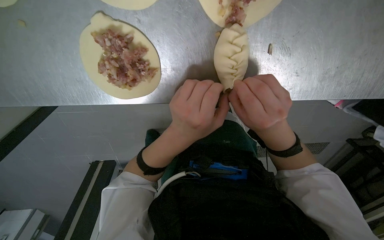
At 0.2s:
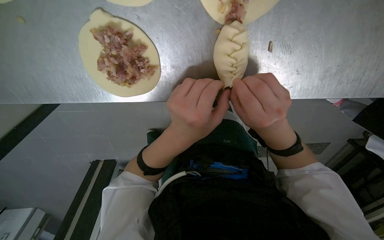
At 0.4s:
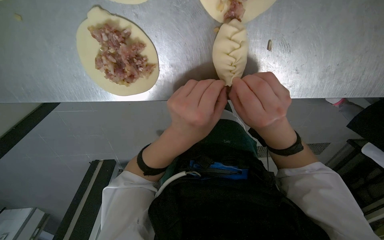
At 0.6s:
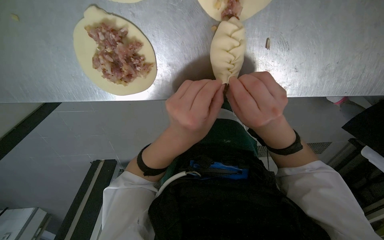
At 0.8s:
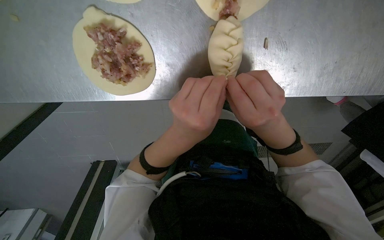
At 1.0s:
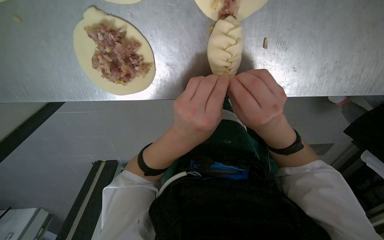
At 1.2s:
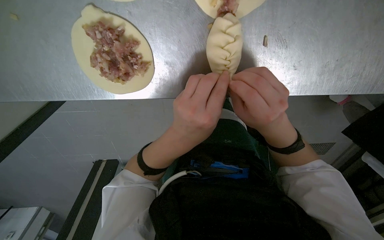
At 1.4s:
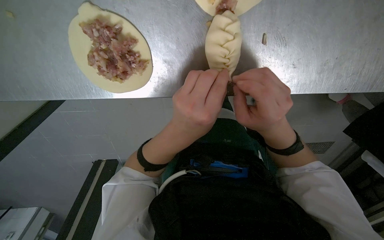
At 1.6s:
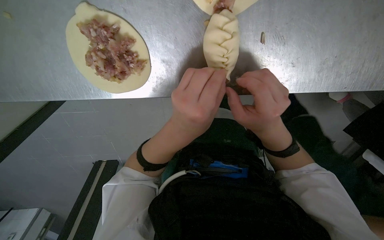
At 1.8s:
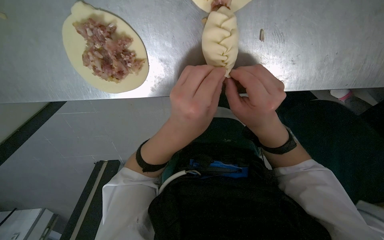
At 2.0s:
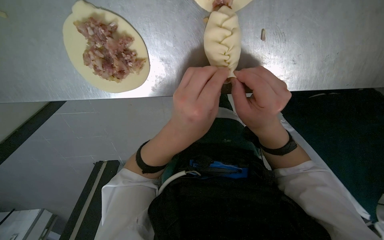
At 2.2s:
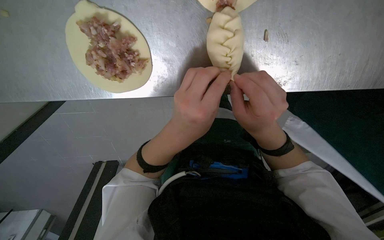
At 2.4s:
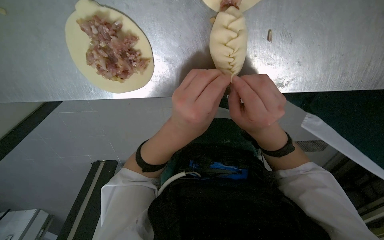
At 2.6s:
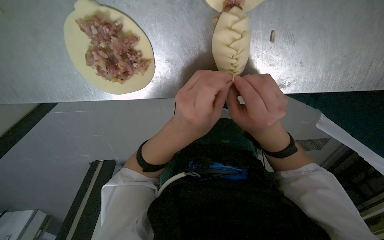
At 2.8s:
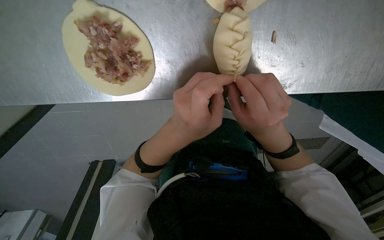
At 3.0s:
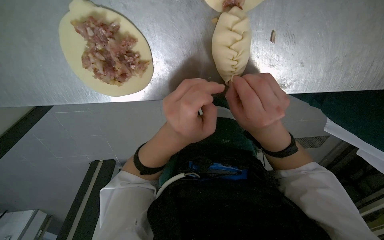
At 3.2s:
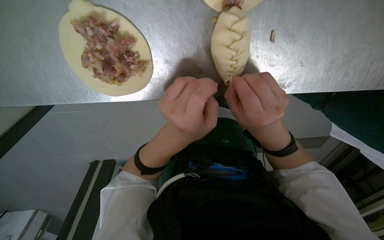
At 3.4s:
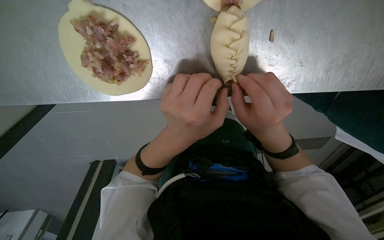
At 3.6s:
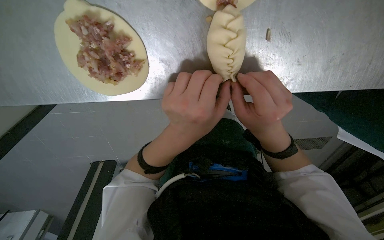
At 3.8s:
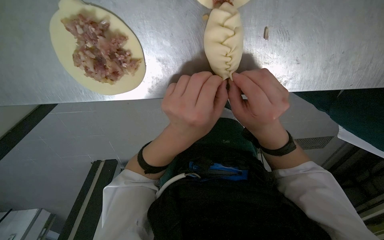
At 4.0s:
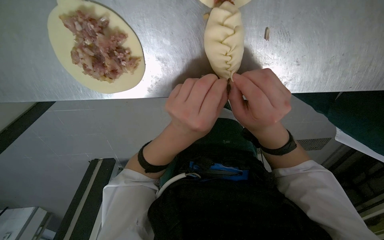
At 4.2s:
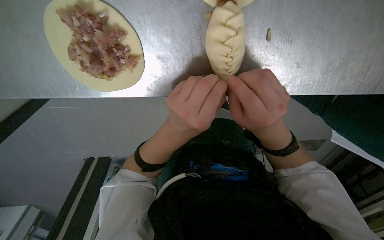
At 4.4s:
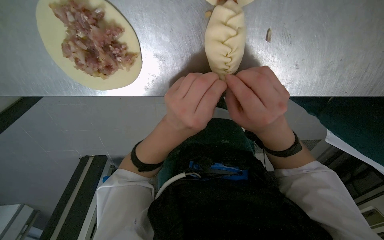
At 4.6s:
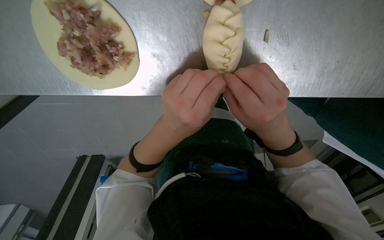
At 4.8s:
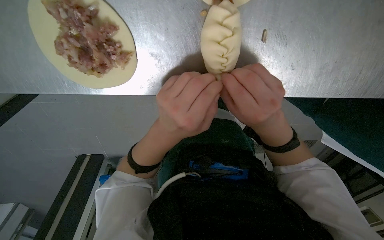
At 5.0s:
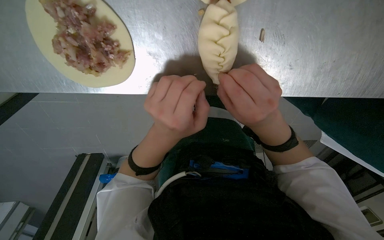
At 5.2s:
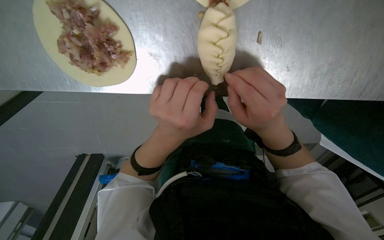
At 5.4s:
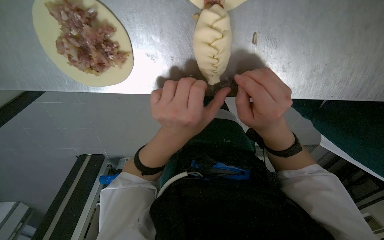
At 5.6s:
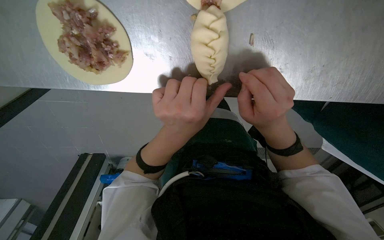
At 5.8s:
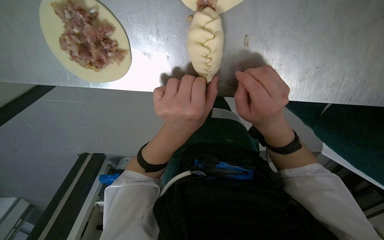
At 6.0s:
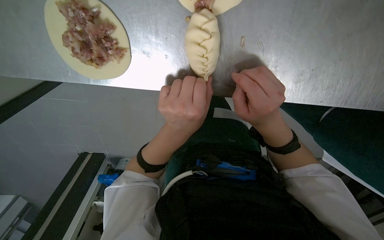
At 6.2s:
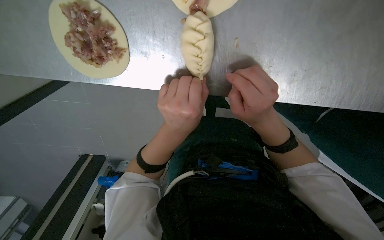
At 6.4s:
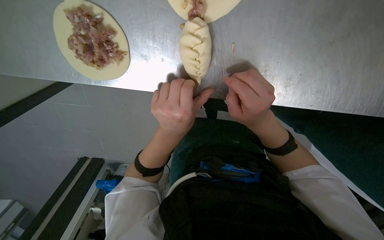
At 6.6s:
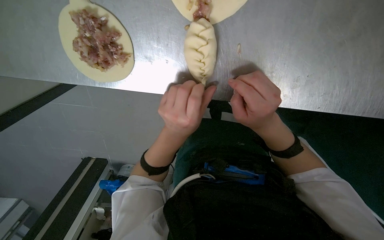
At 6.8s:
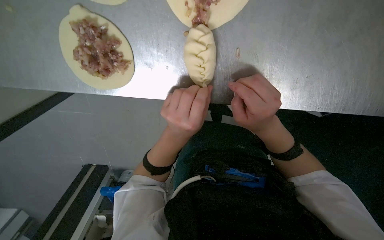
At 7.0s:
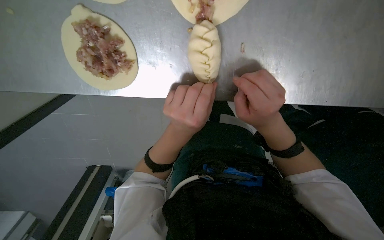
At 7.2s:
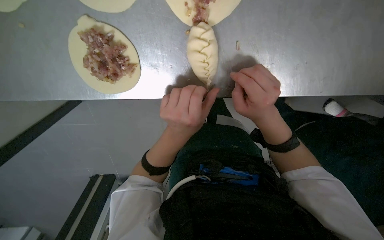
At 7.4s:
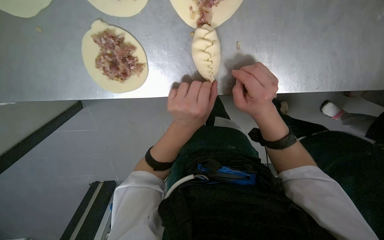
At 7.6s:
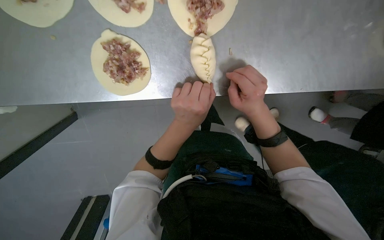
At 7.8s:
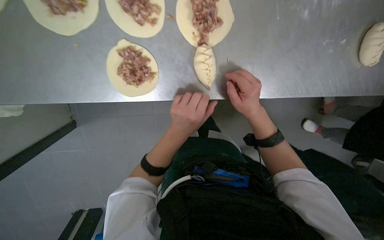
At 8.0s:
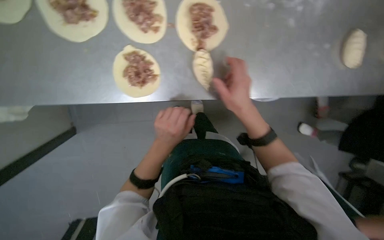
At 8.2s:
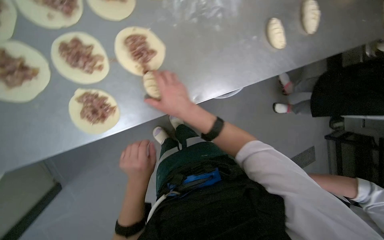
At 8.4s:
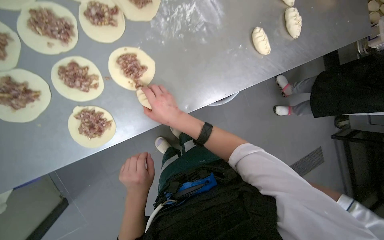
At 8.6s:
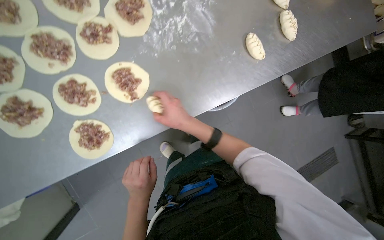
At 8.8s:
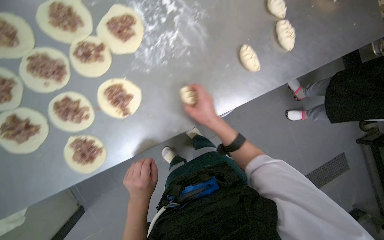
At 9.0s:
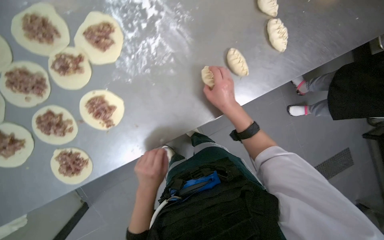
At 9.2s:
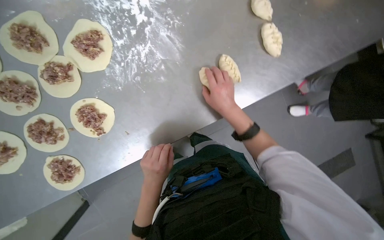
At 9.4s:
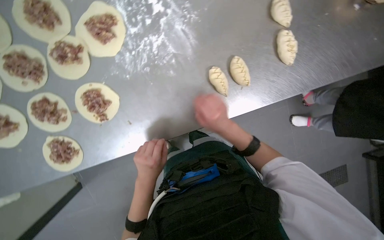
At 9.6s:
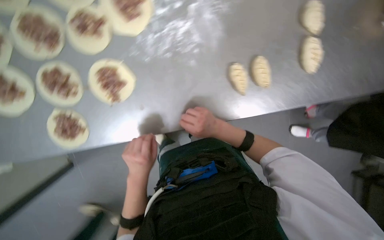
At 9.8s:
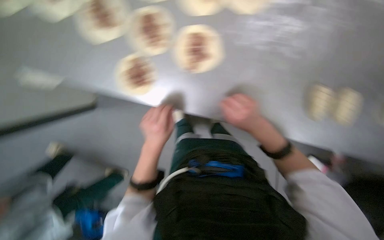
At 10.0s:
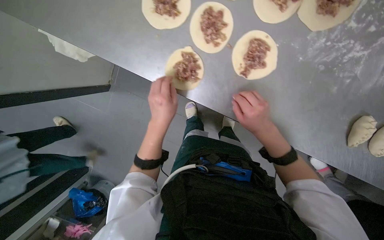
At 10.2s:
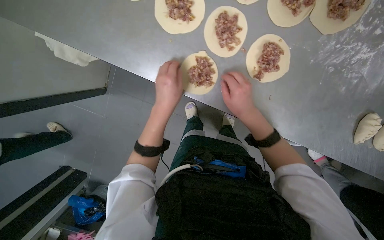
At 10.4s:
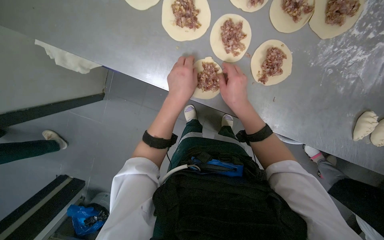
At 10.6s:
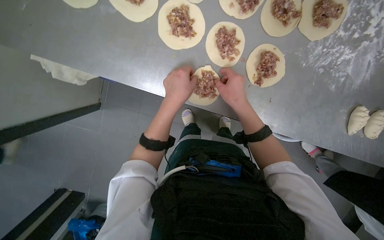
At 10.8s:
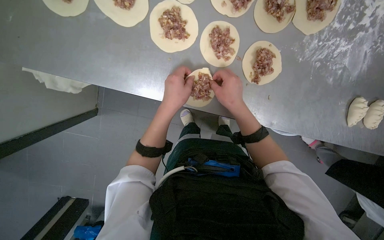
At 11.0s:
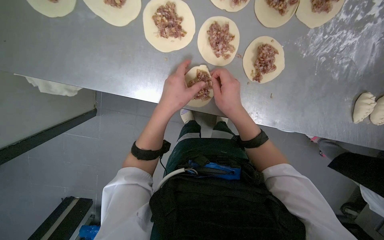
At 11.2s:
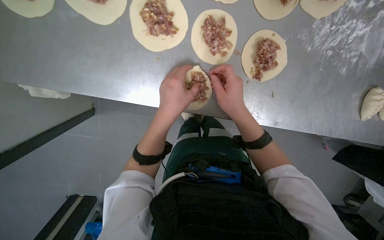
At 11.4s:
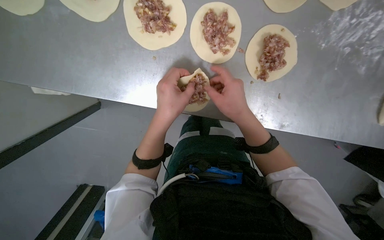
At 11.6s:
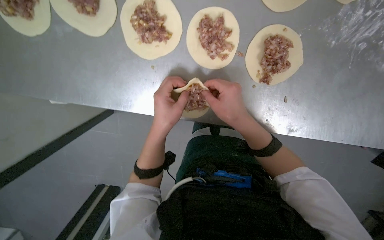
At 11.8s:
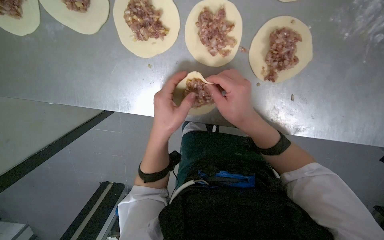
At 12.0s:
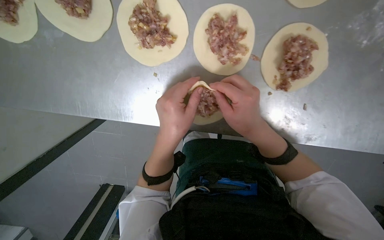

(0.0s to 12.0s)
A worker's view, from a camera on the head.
Job: preparing food.
The whole recording: Sealing meat-filled dumplings. The worker continues sealing meat-filled dough circles, pinching the edges to form a braided pattern.
0.0s - 6.0s: The hands work in one place, with small movements.
6.0s - 7.6s: The view tilts some 10 degrees upward.
7.6s - 9.0s: The view tilts roughly 15 degrees upward. Everything in view rotates some 25 degrees counterclockwise.
9.0s - 10.4s: The view tips downward by roughly 15 degrees. Everything in view rotates roughly 40 degrees clockwise. The left hand moves up the picture, about 15 cm.

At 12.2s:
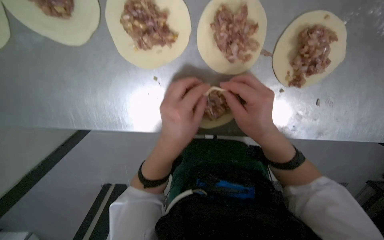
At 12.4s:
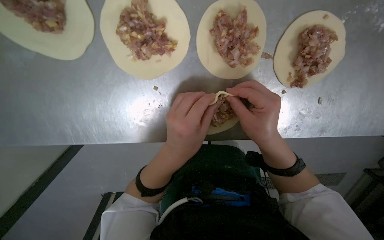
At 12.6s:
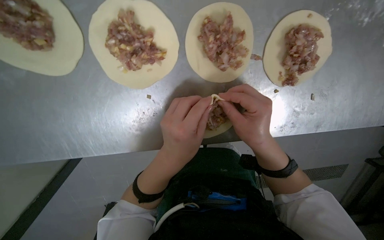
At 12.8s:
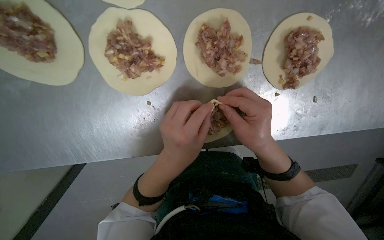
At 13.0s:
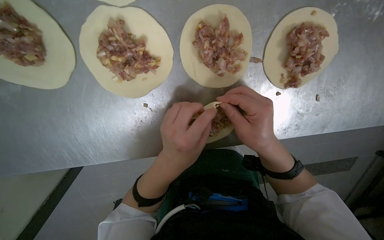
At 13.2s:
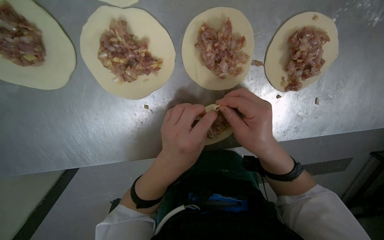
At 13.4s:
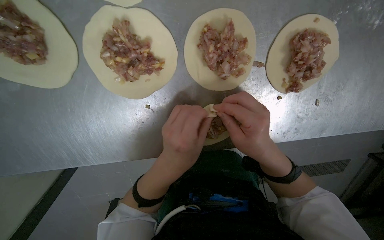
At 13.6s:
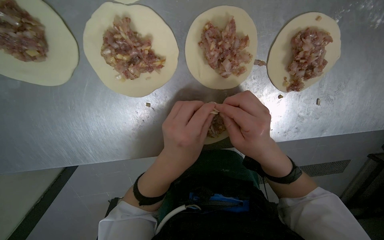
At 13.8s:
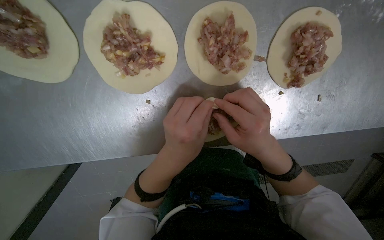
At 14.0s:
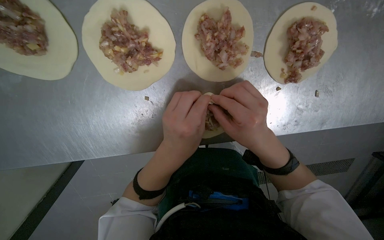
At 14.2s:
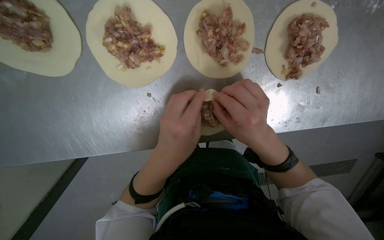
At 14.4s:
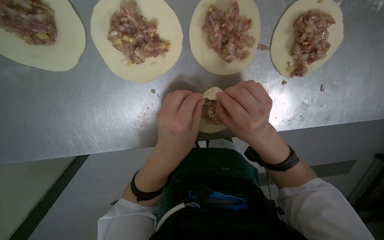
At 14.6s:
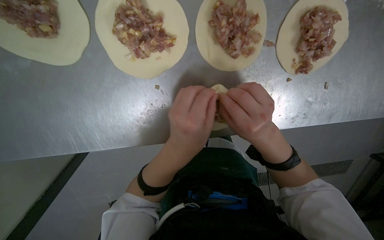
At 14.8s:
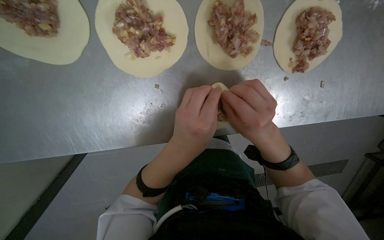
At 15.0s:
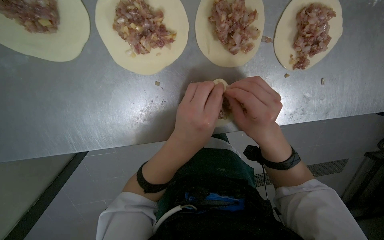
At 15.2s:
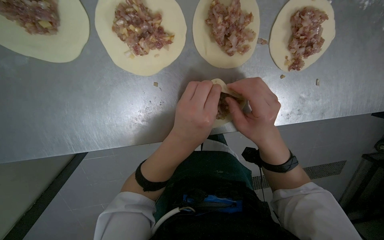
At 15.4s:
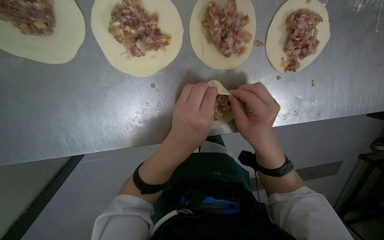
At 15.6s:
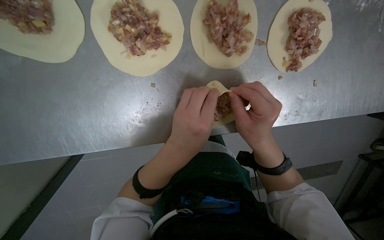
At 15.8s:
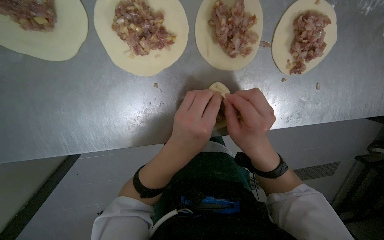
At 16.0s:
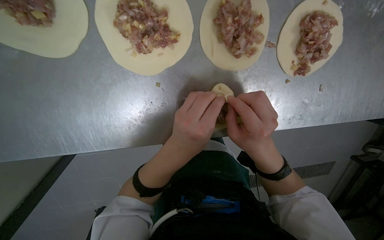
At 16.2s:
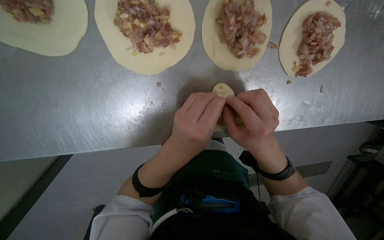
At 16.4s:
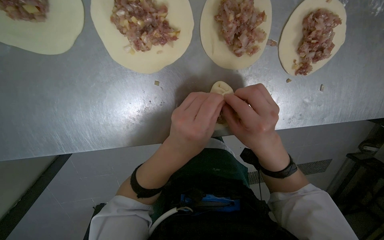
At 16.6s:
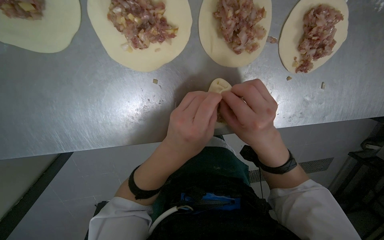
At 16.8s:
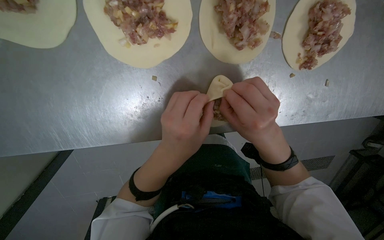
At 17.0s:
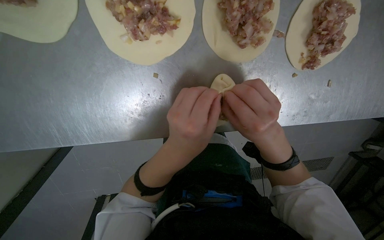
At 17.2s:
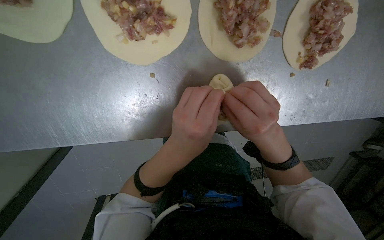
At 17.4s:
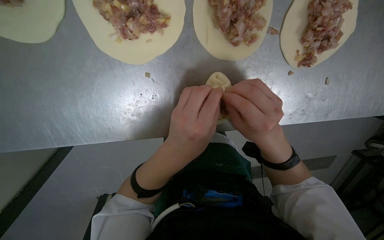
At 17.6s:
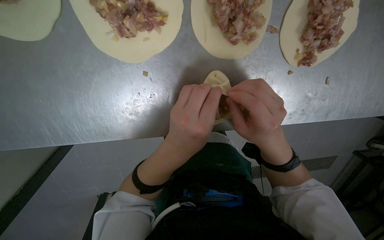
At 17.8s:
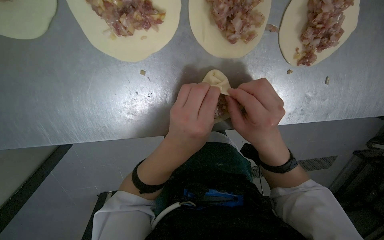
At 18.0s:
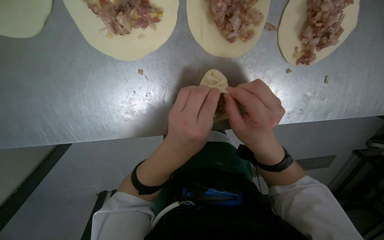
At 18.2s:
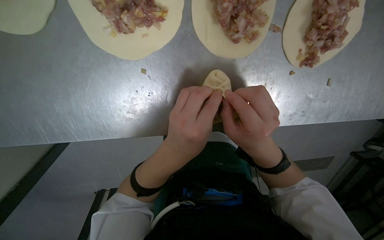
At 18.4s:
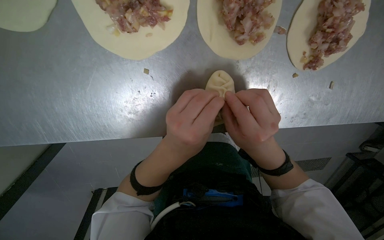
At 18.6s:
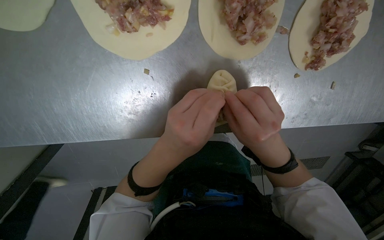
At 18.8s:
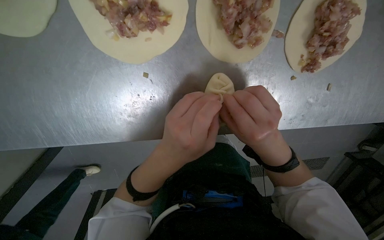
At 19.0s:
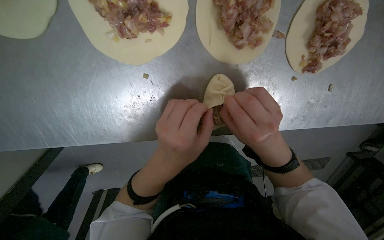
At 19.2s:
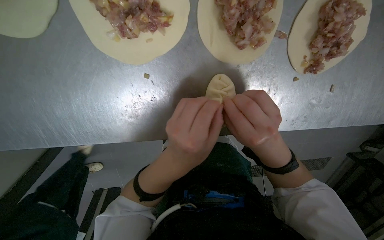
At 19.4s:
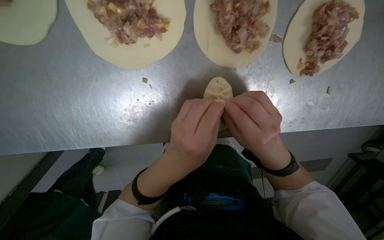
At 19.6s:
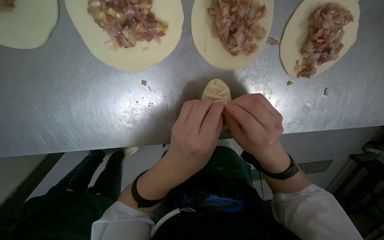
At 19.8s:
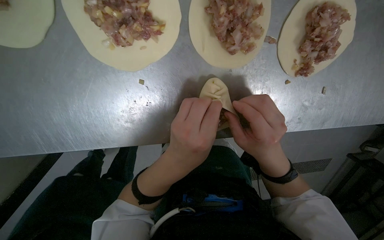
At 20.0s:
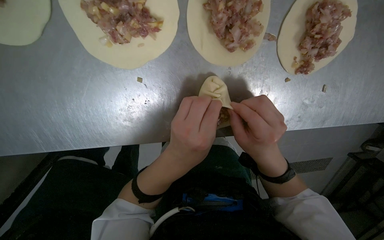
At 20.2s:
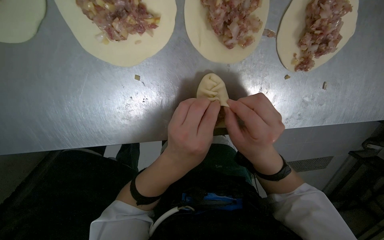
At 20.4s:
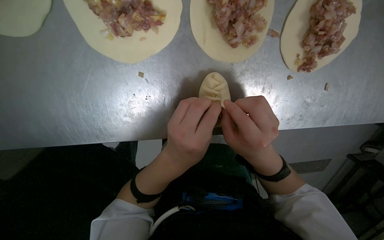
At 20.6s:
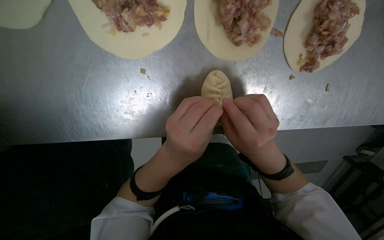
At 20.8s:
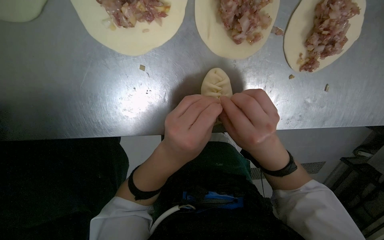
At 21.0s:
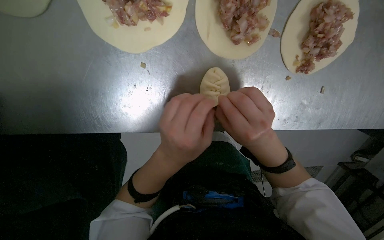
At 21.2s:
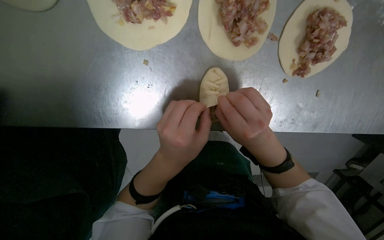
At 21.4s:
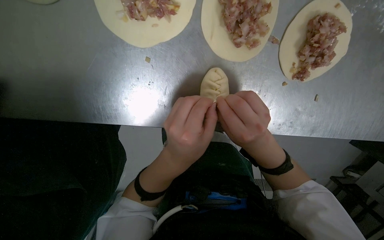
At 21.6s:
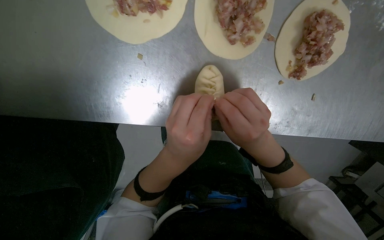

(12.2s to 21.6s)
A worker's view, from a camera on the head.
Job: preparing food.
The whole recording: Sealing meat-filled dumplings. The worker continues sealing meat-filled dough circles, pinching the edges to form a braided pattern.
12.2s - 21.6s: The hands stay close to where they were, moving slightly.
